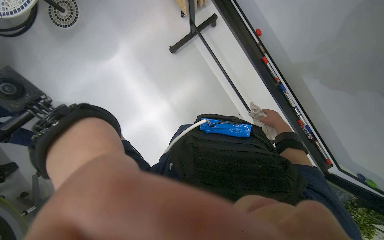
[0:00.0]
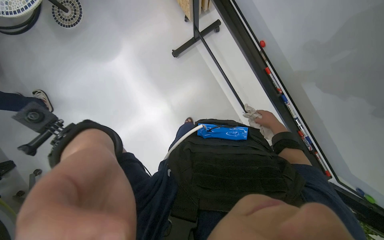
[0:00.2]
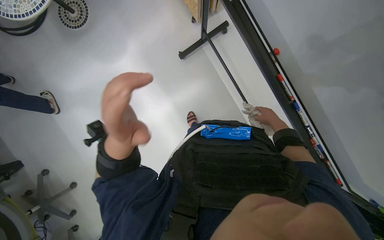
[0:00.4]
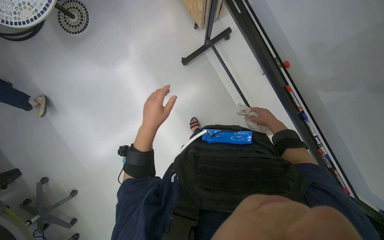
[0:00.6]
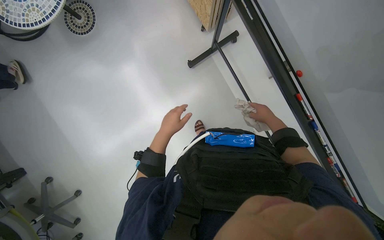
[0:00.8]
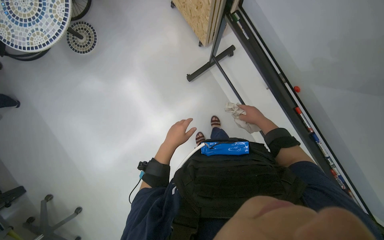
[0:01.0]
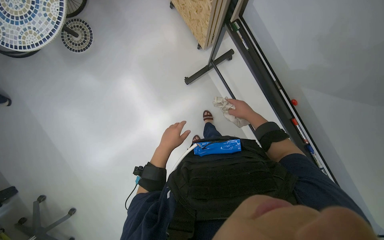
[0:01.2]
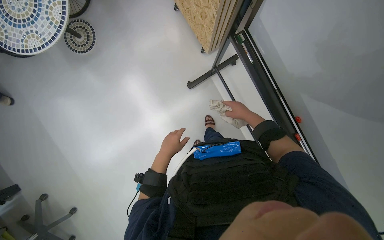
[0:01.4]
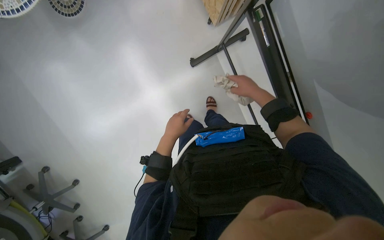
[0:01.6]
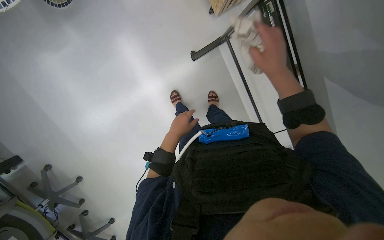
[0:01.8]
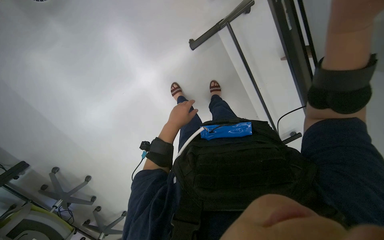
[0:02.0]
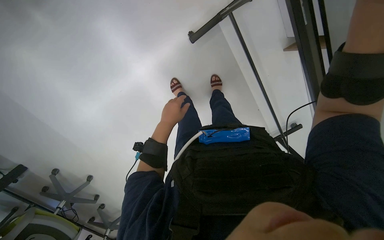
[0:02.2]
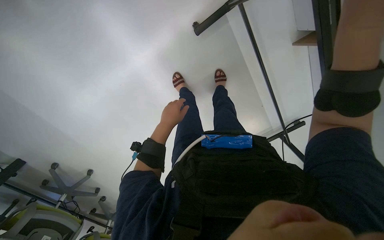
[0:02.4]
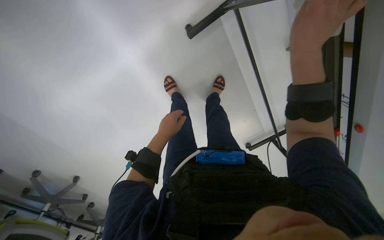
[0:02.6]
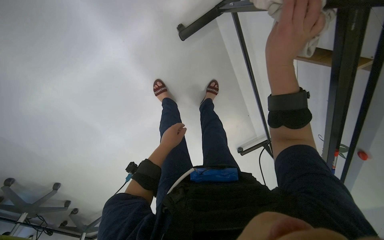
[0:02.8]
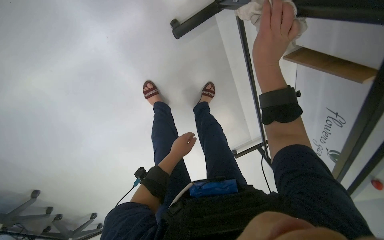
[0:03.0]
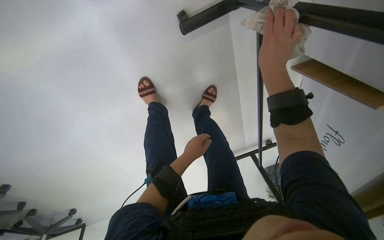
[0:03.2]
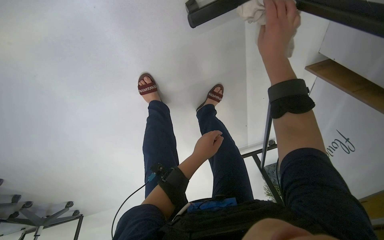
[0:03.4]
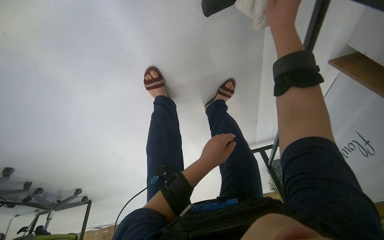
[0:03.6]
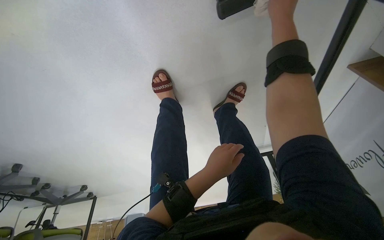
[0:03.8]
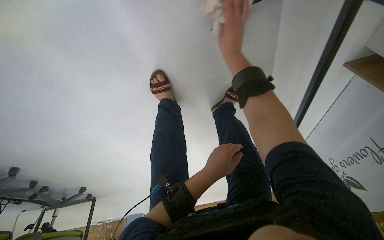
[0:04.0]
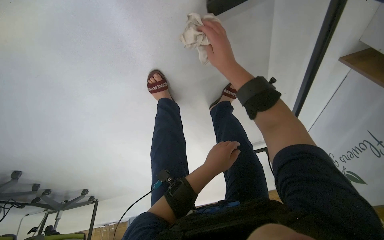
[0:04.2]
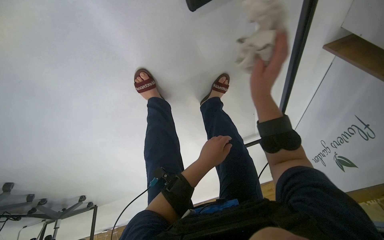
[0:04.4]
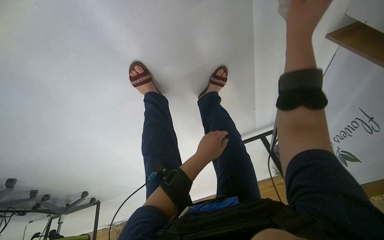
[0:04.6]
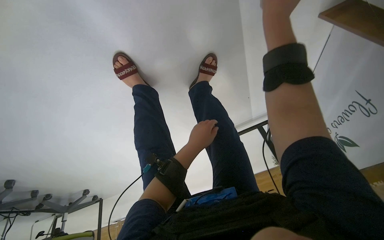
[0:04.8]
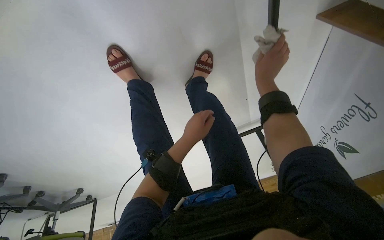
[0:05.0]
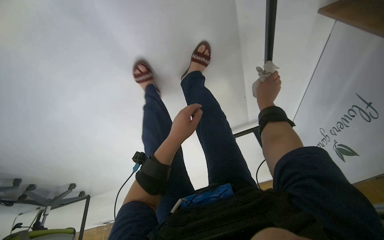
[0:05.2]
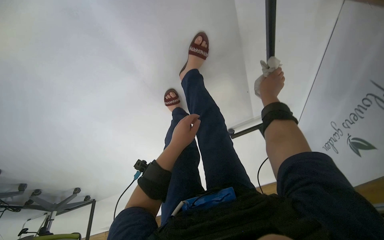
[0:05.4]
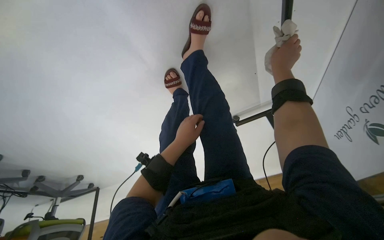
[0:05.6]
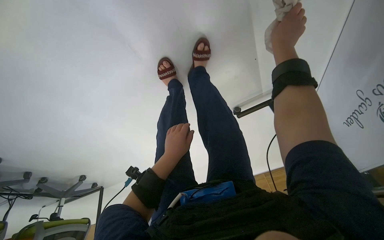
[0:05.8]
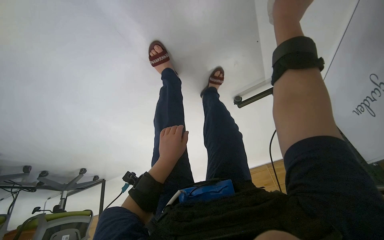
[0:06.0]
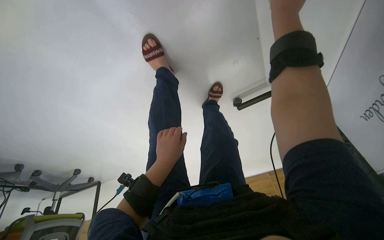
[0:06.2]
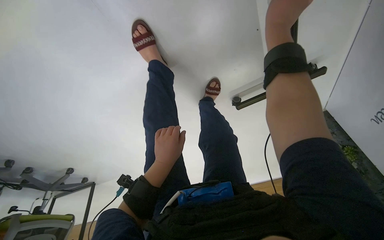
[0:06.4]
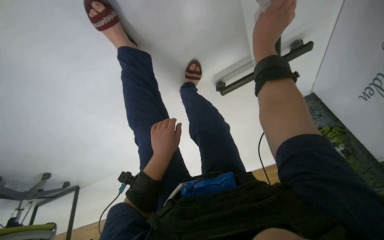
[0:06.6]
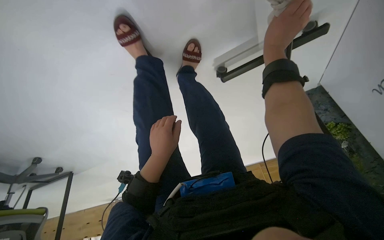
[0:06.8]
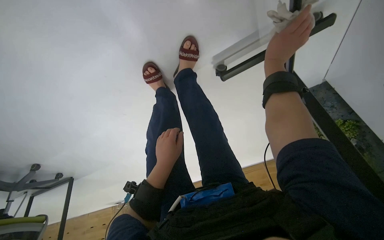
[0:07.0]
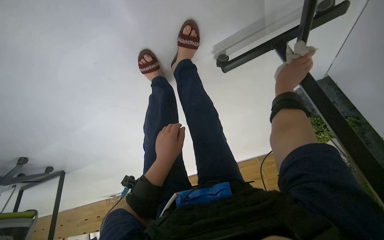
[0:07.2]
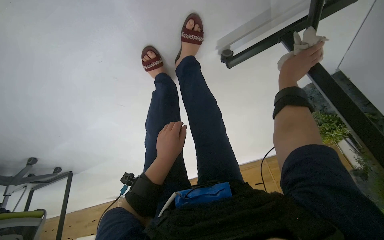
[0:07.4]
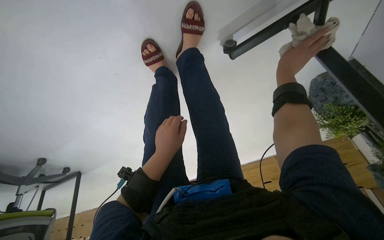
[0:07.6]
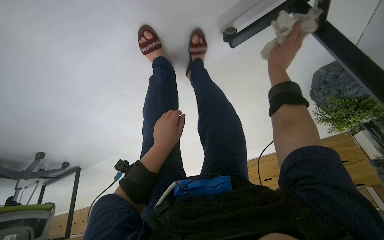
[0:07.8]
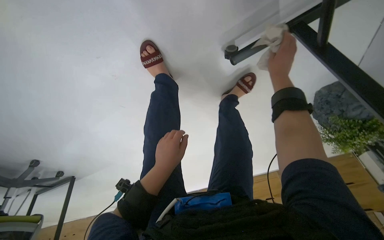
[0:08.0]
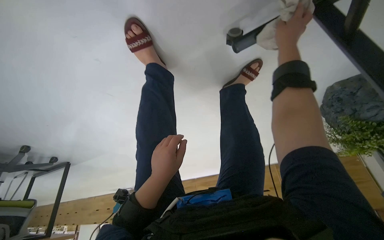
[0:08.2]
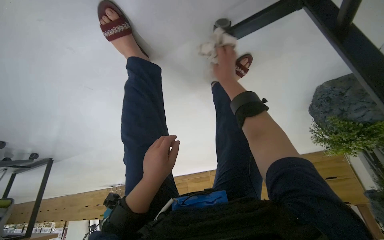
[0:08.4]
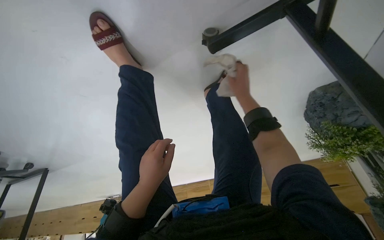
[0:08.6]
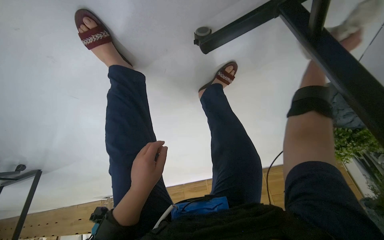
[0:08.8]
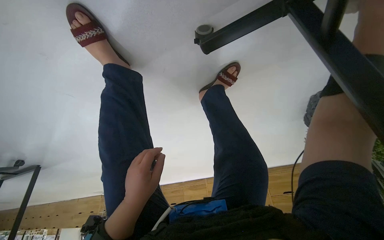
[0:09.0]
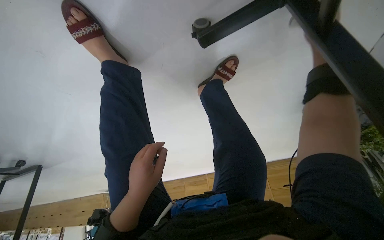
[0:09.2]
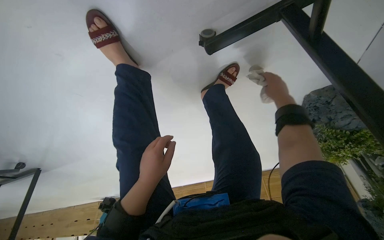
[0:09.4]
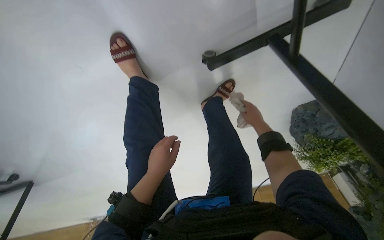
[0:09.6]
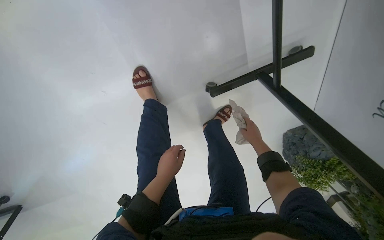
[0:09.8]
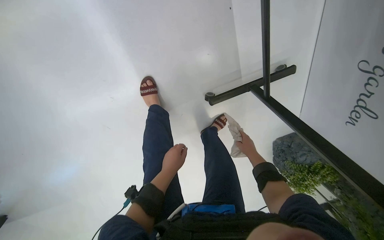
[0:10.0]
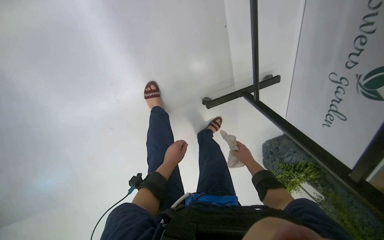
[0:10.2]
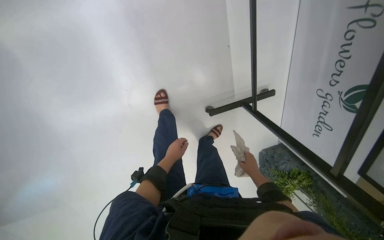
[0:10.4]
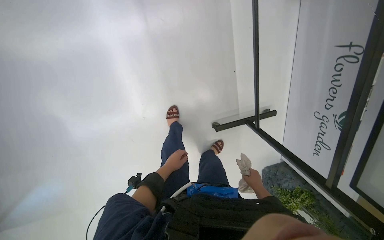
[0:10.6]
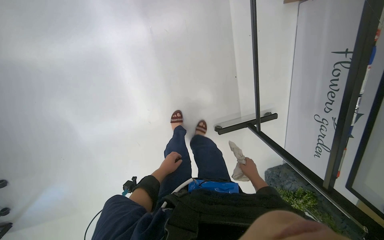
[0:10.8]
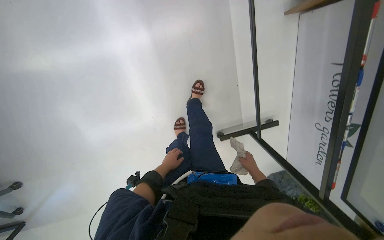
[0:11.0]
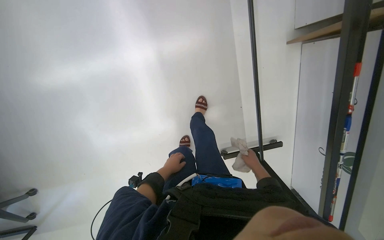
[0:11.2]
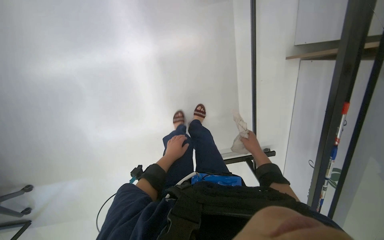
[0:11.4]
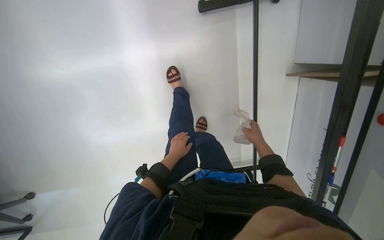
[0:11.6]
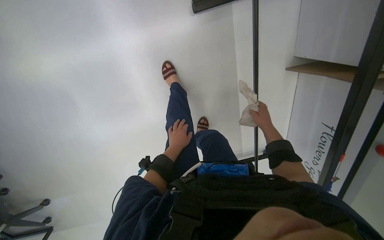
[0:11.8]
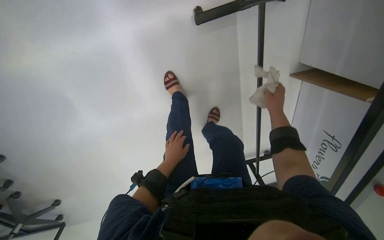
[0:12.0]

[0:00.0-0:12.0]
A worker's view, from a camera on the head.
Job: wiping surfaces.
The whole recording: Wiping various surfaces. The worker wipes various surfaces including a black table, a white shelf, and a window.
0:00.0 to 0:01.6: The head travels about 50 cm.
0:01.6 to 0:03.0: The view tilts approximately 15 degrees downward. The left hand goes about 35 cm farther from the camera.
0:04.4 to 0:06.0: The camera travels roughly 40 cm.
0:06.0 to 0:07.6: The camera is carried roughly 50 cm.
0:09.0 to 0:10.4: The head travels some 60 cm. The wearer looks about 35 degrees further upward.
0:10.4 to 0:12.0: The right hand heads up the picture, covering about 60 cm.

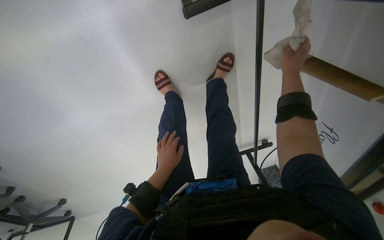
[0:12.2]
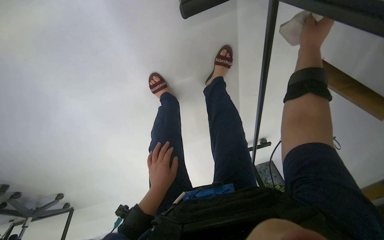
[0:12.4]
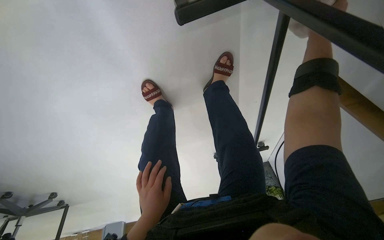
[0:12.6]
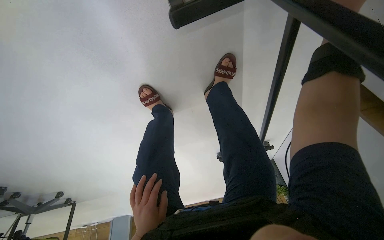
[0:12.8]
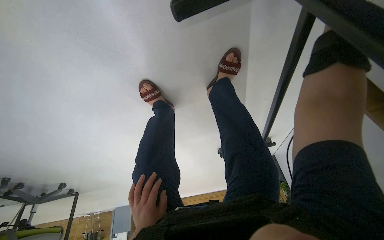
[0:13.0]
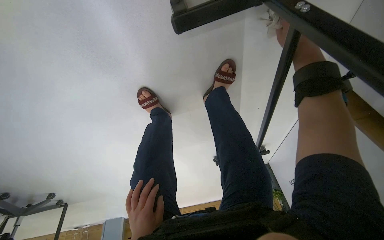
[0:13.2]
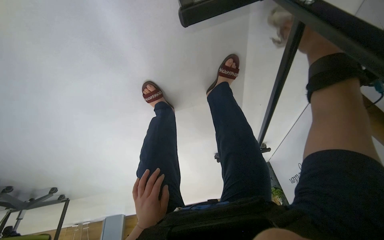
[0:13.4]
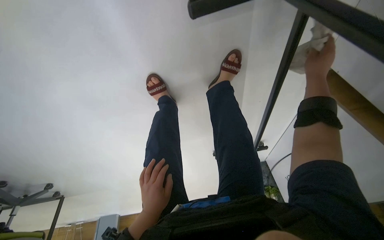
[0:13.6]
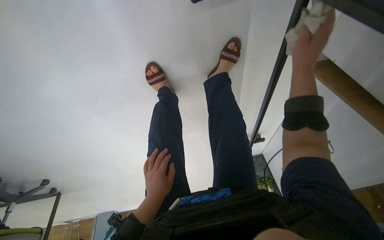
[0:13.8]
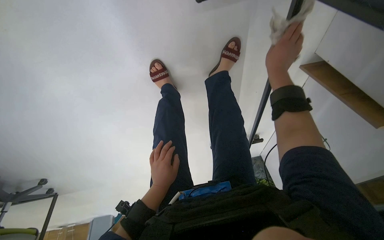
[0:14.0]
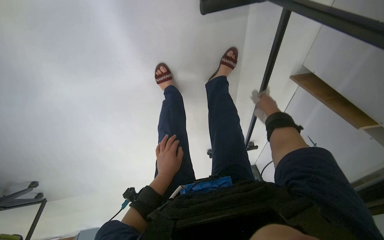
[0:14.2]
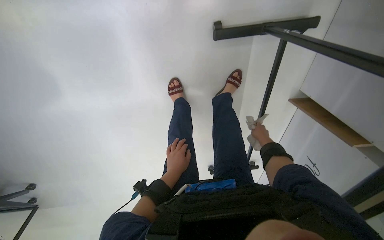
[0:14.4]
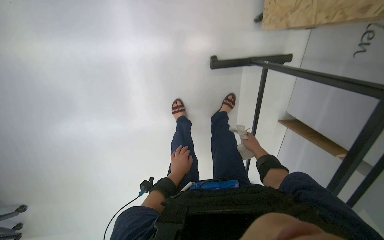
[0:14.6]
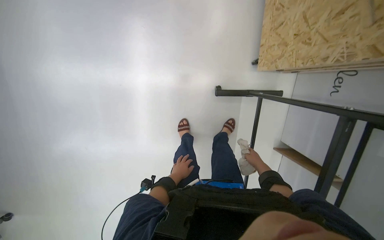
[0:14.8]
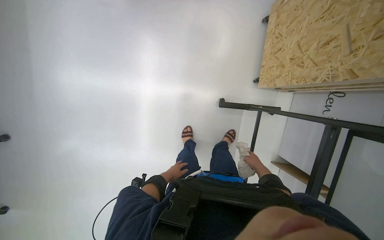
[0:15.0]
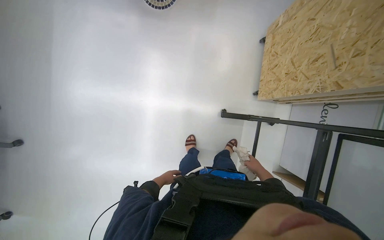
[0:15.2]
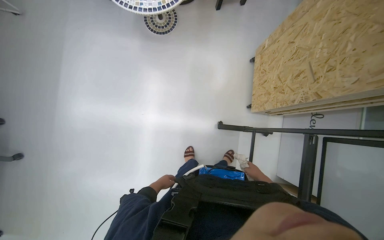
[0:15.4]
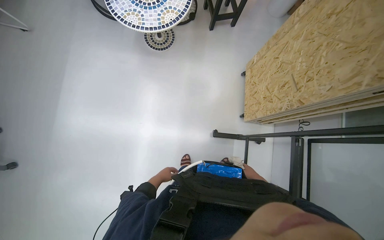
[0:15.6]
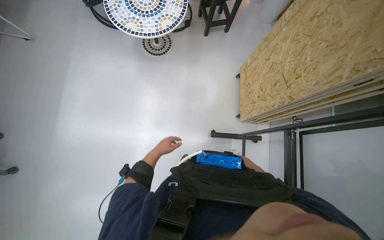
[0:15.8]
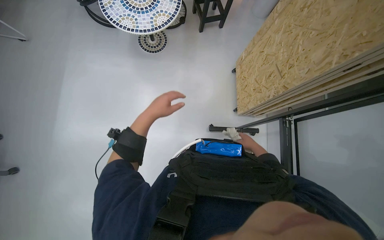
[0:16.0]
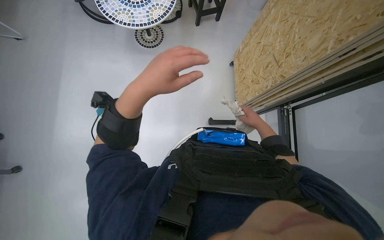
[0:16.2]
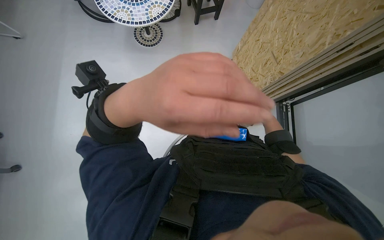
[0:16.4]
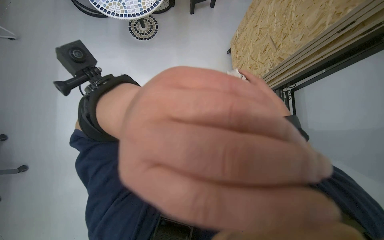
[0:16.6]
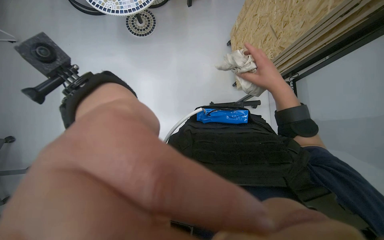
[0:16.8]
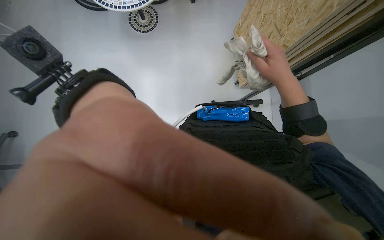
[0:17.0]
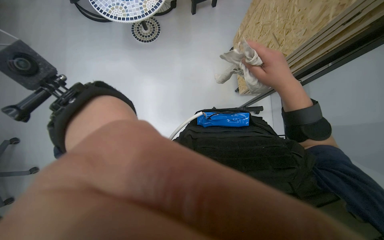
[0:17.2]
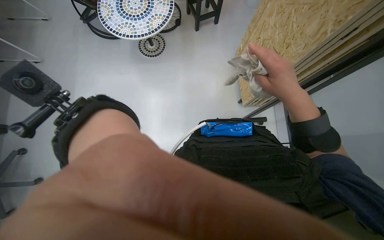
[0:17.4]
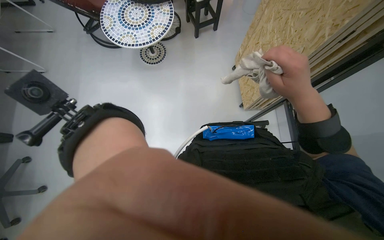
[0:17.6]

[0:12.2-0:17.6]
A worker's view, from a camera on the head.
Job: wiping surfaces.
The whole recording: Wiping various surfaces. The worker wipes various surfaces including a black table, a white shelf, and a window.
0:13.6 to 0:15.0: The camera is carried approximately 70 cm. The camera pitches upward, by roughly 40 degrees.
0:15.0 to 0:16.2: The view tilts about 20 degrees upward. The right hand goes about 30 cm nearer to the camera and up the picture, while the left hand travels nearer to the camera and up the picture by about 60 cm.

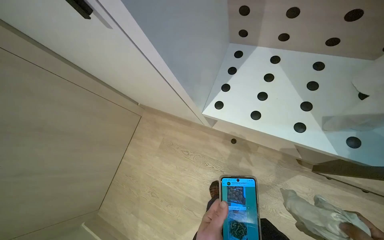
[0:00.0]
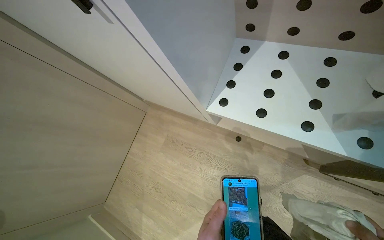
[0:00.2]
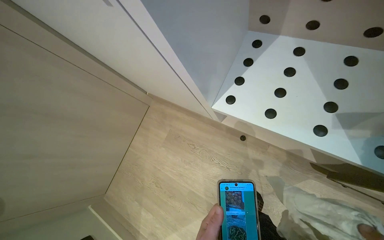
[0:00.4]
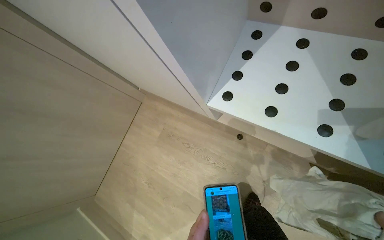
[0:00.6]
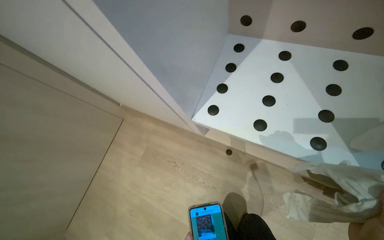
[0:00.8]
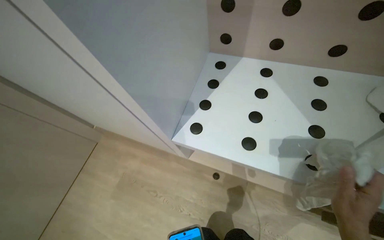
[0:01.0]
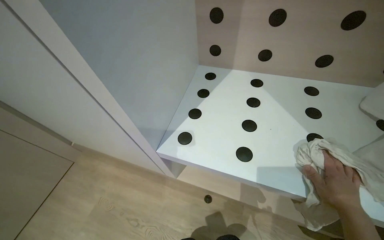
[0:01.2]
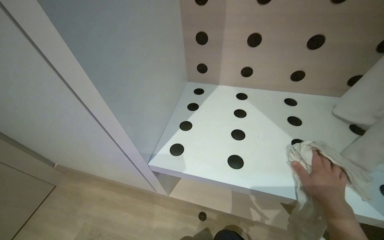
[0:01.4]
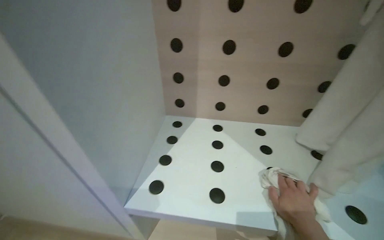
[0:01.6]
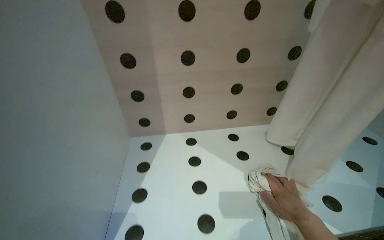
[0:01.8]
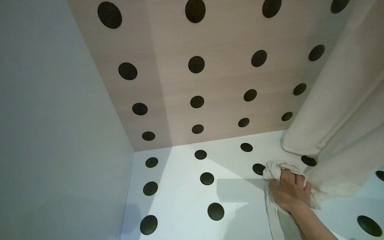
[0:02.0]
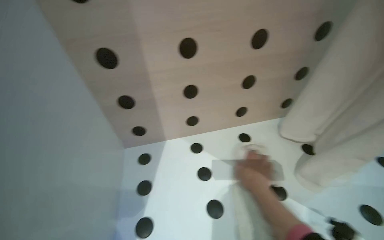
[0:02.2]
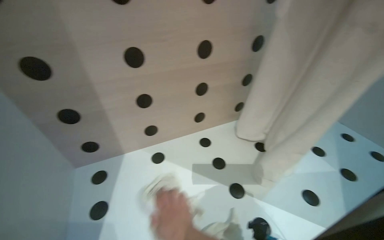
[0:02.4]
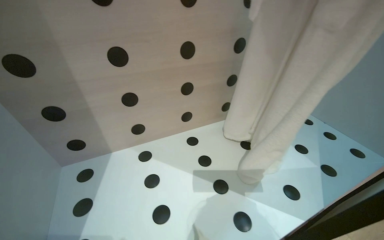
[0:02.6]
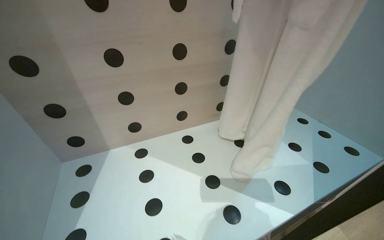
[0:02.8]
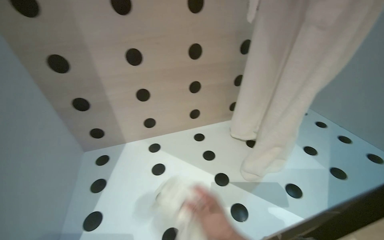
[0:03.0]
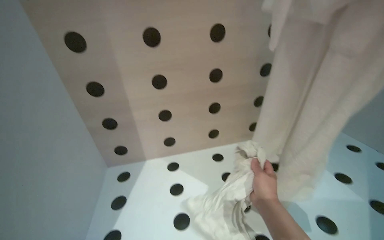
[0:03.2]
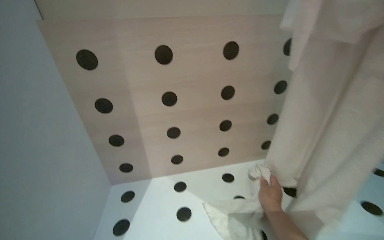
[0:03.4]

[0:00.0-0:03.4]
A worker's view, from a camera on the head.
Job: wiping surfaces.
The whole recording: Wiping inside of cabinet. The worker wipes the inside of the cabinet with a cloth.
0:00.0 to 0:01.6: The view pans to the right by approximately 20 degrees. The view tips upward by approximately 35 degrees.
0:01.6 to 0:03.4: The wearer looks roughly 20 degrees further to the right.
